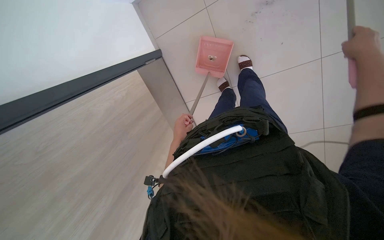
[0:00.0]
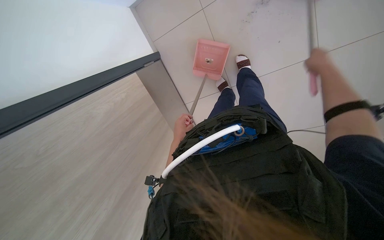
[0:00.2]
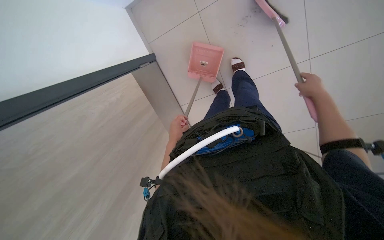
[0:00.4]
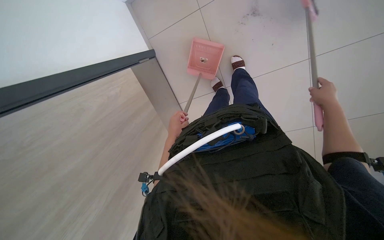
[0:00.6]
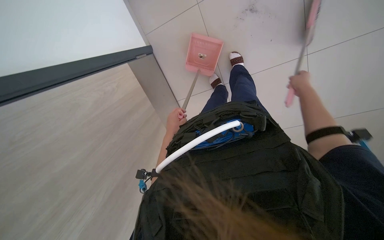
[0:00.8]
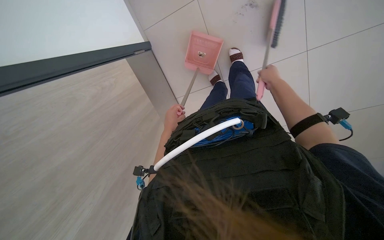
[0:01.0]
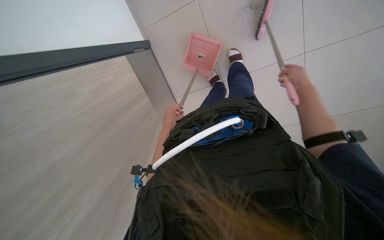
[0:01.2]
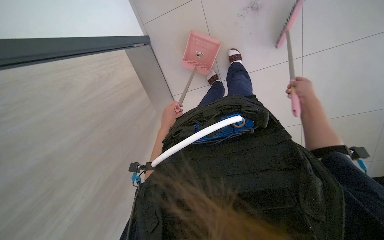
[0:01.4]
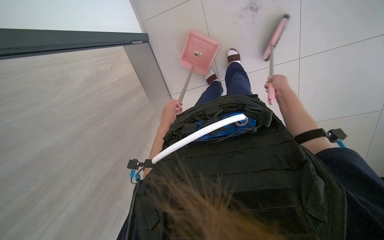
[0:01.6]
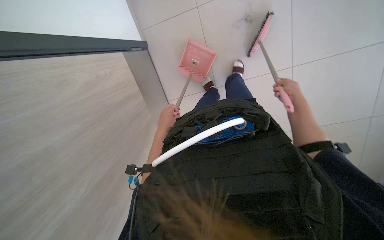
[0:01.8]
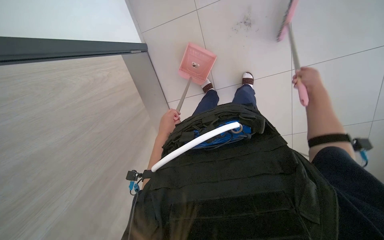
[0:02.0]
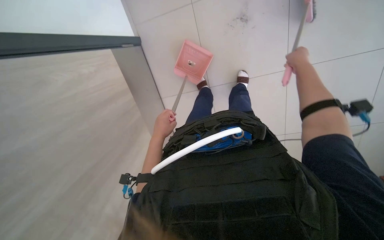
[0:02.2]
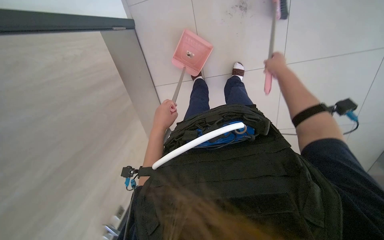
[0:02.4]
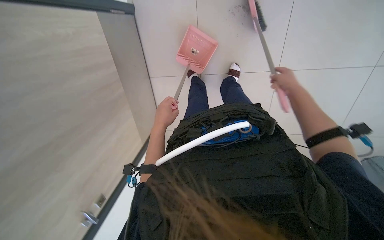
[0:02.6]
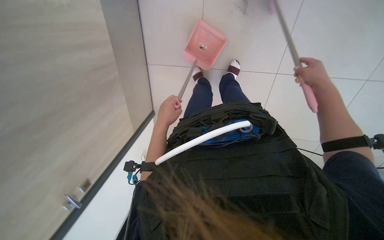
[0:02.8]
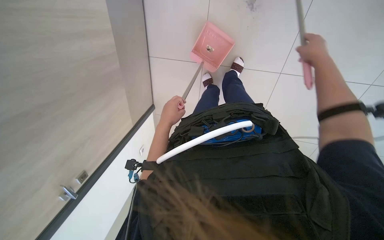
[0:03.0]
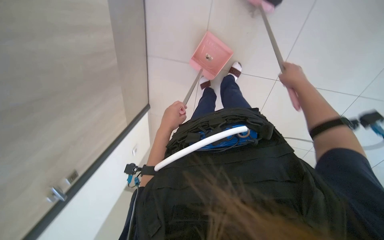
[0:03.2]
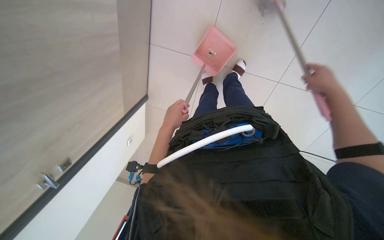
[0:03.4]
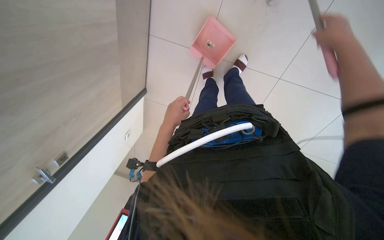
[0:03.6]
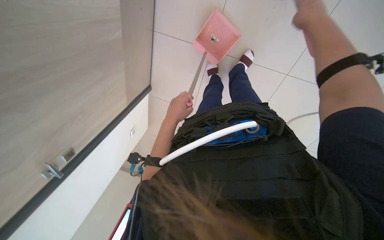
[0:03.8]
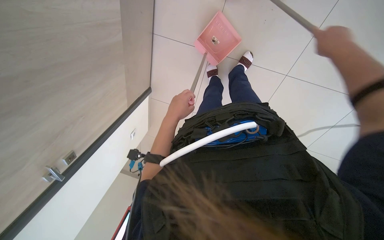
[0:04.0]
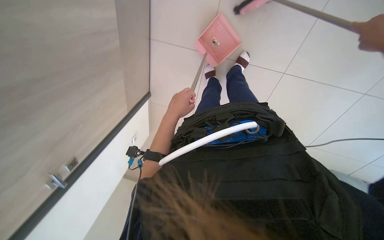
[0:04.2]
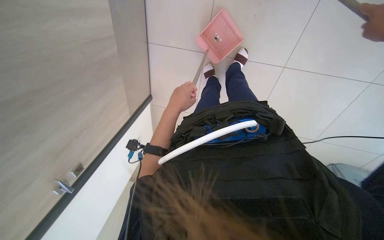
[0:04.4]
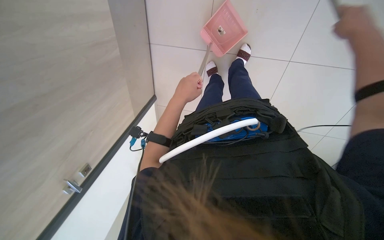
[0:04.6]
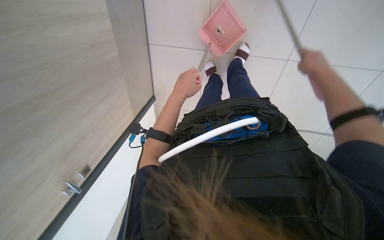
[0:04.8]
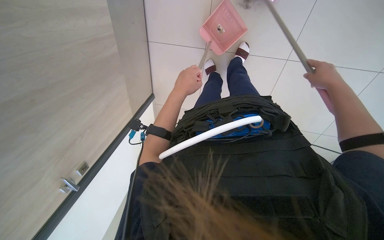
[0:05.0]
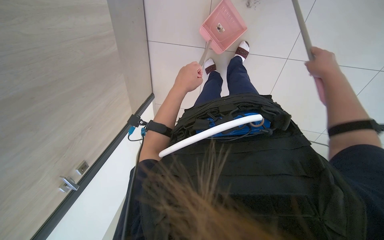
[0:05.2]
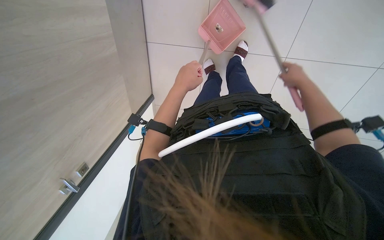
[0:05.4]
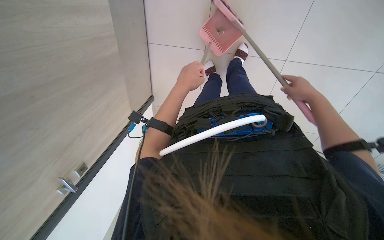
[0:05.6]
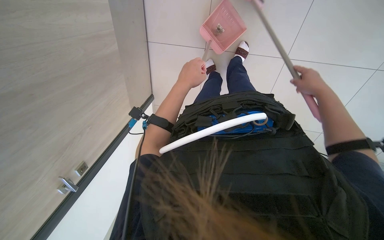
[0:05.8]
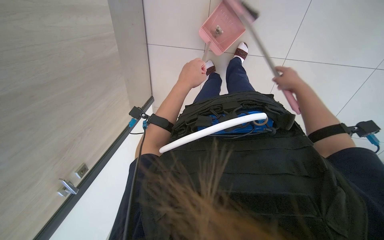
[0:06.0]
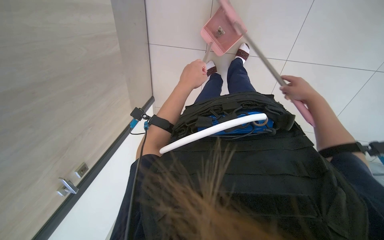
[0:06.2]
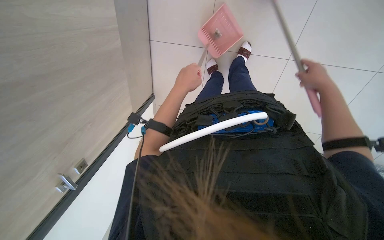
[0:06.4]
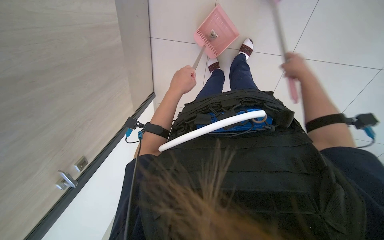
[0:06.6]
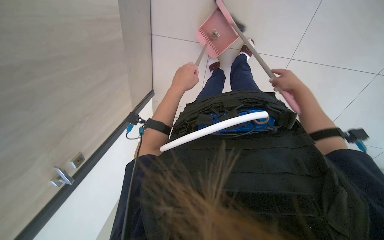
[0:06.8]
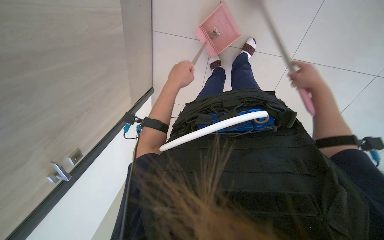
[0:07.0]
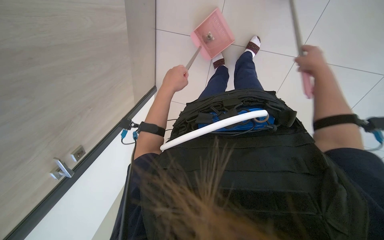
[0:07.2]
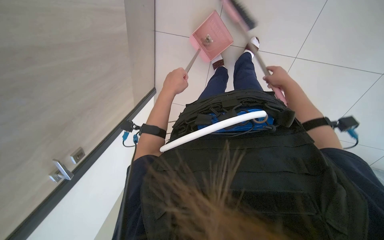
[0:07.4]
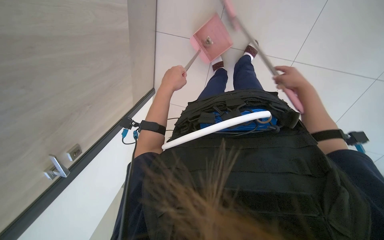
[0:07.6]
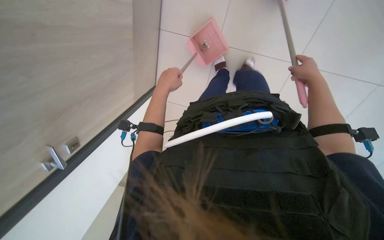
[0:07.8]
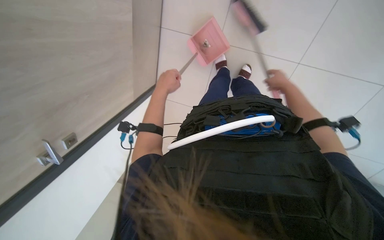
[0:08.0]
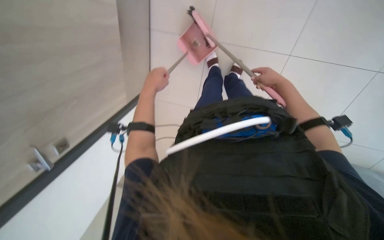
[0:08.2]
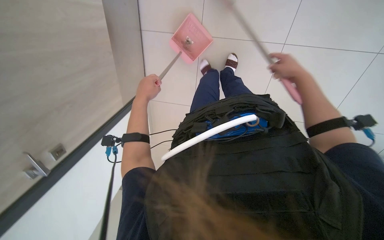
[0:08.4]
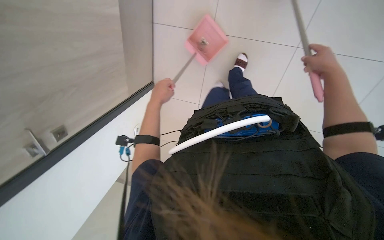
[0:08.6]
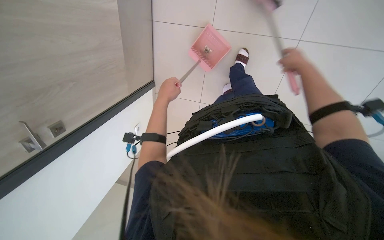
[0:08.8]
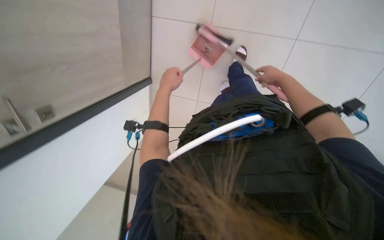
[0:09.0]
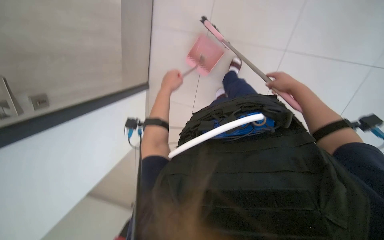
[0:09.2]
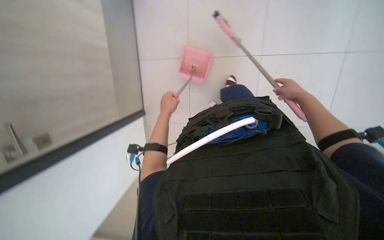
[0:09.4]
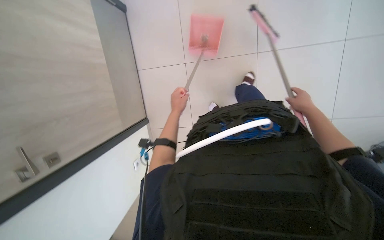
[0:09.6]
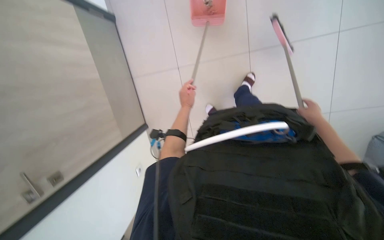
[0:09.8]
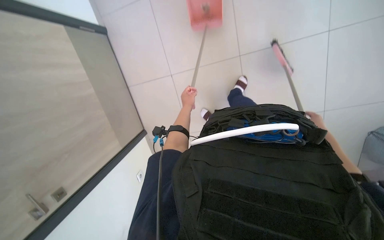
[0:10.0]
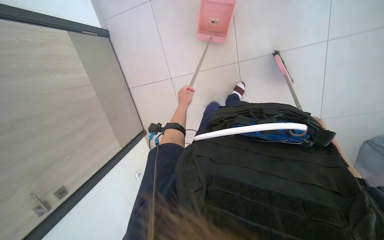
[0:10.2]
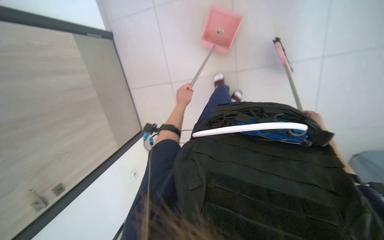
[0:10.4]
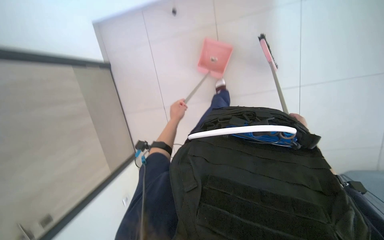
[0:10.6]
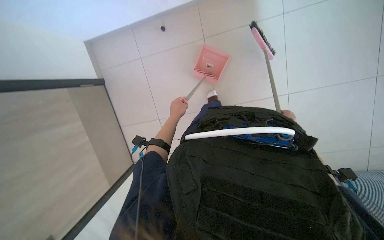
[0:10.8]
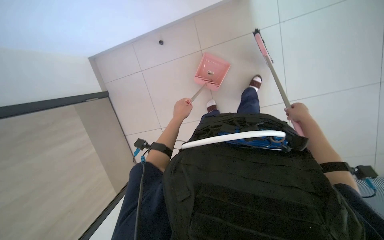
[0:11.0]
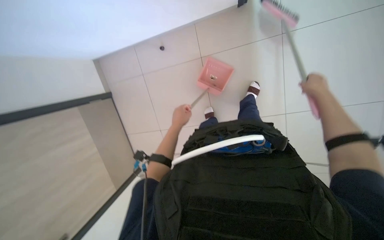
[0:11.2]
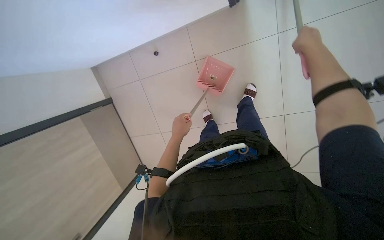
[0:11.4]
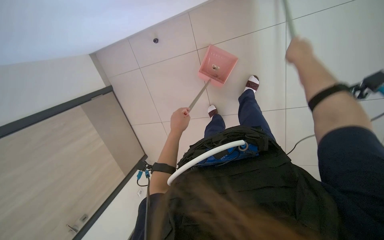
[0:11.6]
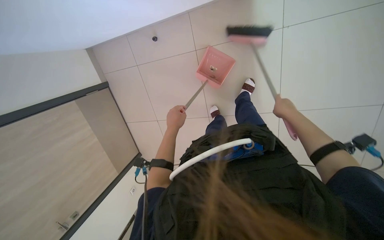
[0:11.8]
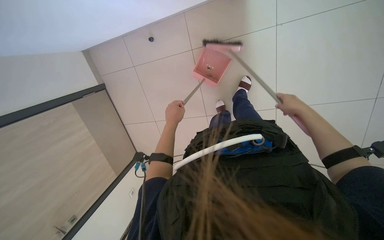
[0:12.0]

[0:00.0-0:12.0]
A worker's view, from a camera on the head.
Job: sweeping floor.
The whole recording: Sweeping floor. The worker sweeps the floor with a broom and dustpan.
0:00.0 to 0:01.6: The right hand shifts approximately 20 cm farther from the camera.
0:01.6 to 0:03.0: The right hand swings nearer and farther, about 20 cm each way, with 2 reversals.
0:06.0 to 0:07.6: The right hand goes nearer and farther, approximately 15 cm each way, reversing 2 times.
0:07.6 to 0:09.0: The right hand reaches roughly 10 cm nearer to the camera, then returns.
0:09.0 to 0:10.4: The right hand heads to the right and farther from the camera, covering about 20 cm; the left hand is displaced farther from the camera by some 10 cm.
0:10.4 to 0:12.0: The left hand moves nearer to the camera, approximately 20 cm.

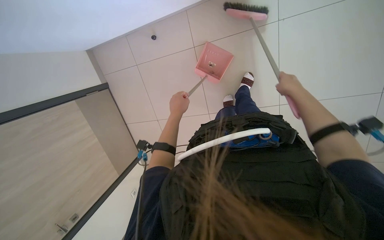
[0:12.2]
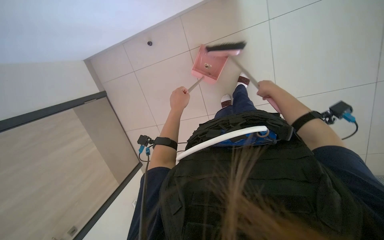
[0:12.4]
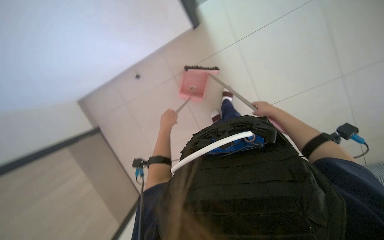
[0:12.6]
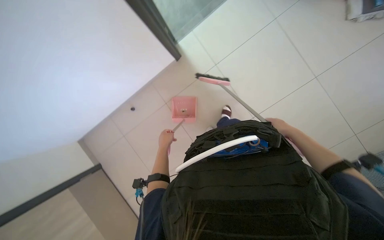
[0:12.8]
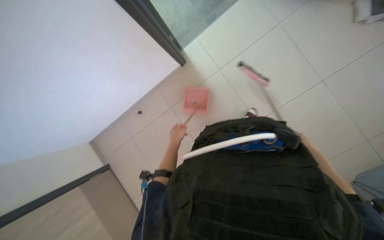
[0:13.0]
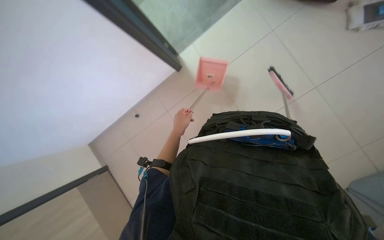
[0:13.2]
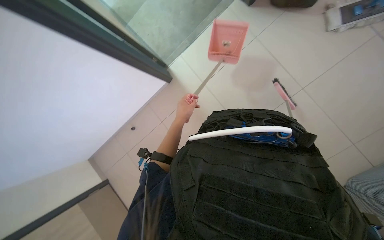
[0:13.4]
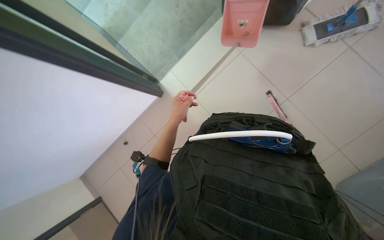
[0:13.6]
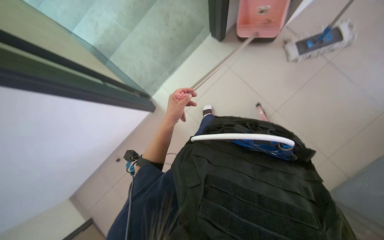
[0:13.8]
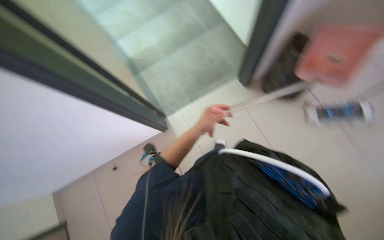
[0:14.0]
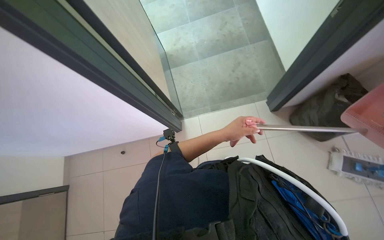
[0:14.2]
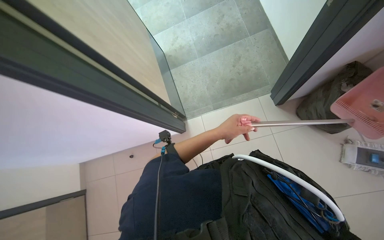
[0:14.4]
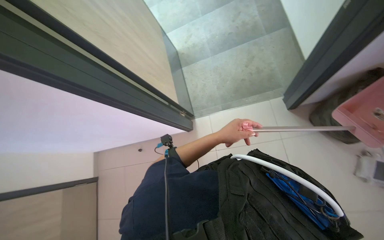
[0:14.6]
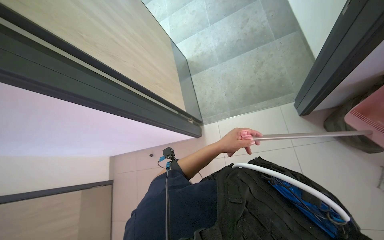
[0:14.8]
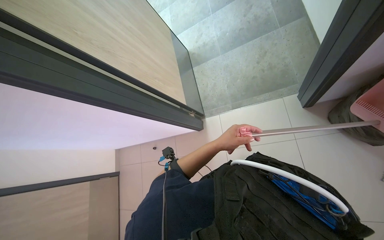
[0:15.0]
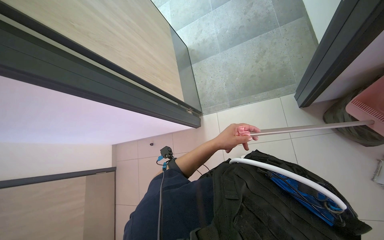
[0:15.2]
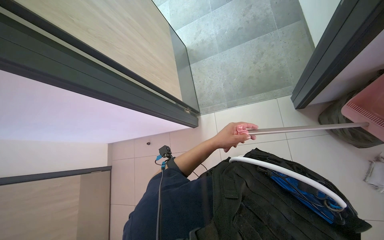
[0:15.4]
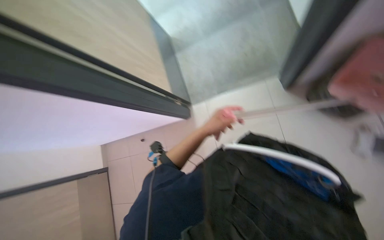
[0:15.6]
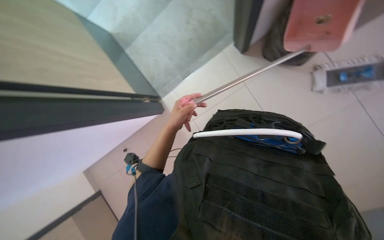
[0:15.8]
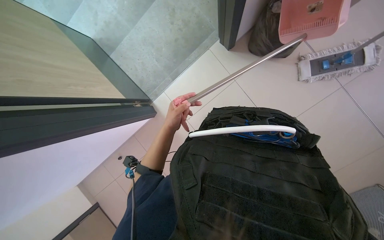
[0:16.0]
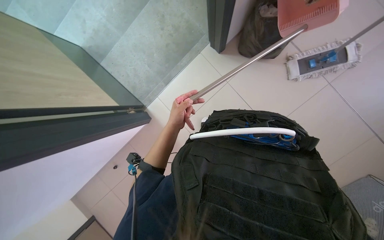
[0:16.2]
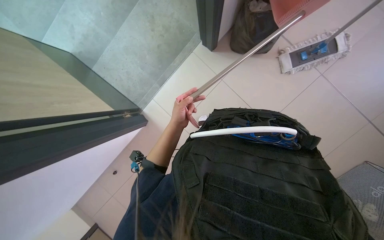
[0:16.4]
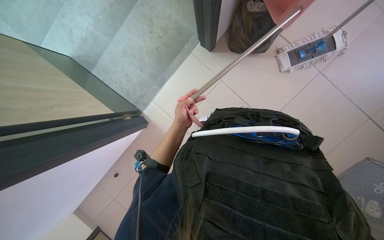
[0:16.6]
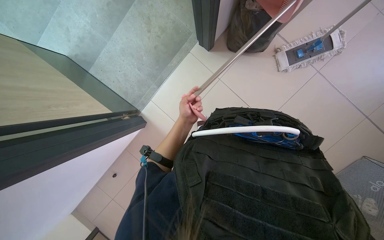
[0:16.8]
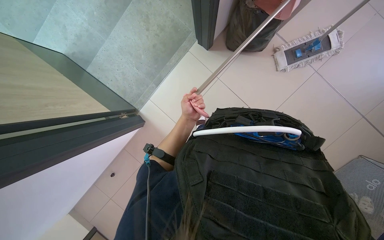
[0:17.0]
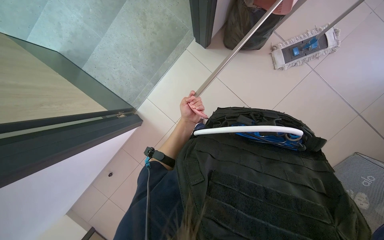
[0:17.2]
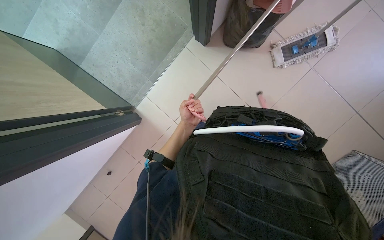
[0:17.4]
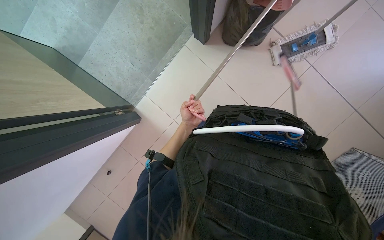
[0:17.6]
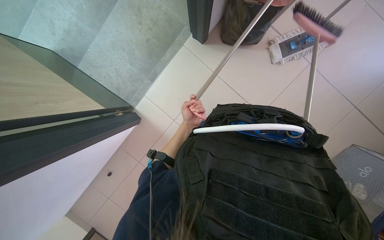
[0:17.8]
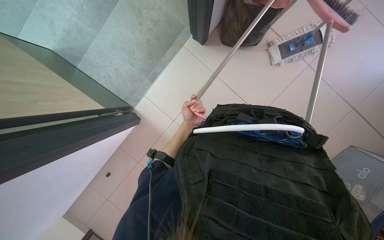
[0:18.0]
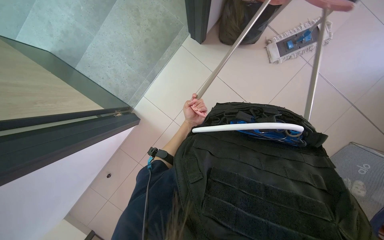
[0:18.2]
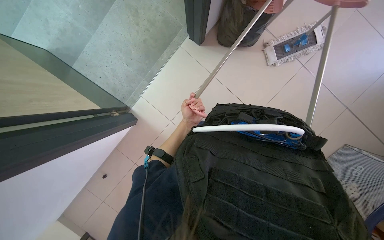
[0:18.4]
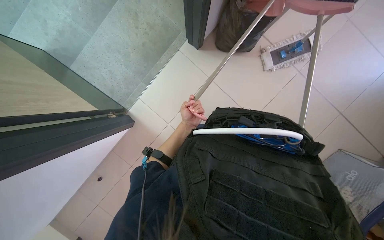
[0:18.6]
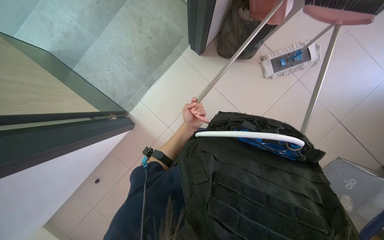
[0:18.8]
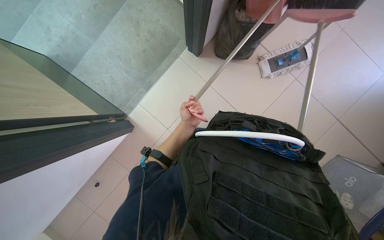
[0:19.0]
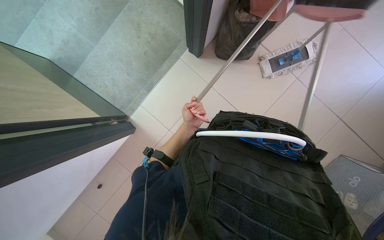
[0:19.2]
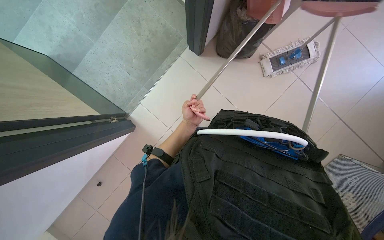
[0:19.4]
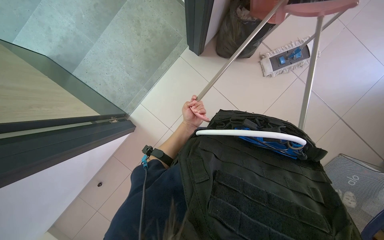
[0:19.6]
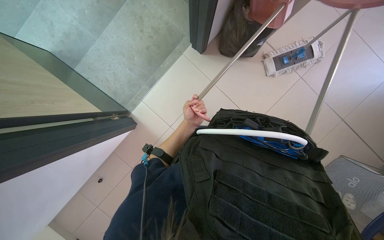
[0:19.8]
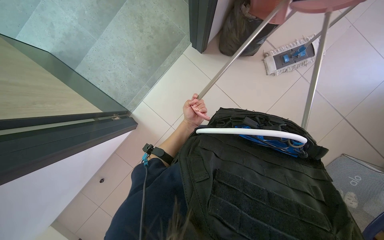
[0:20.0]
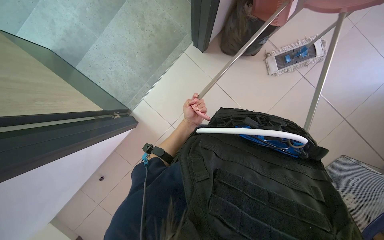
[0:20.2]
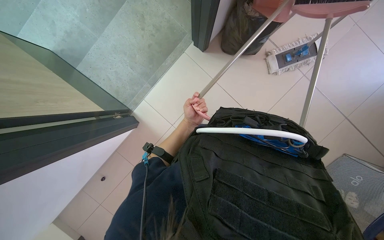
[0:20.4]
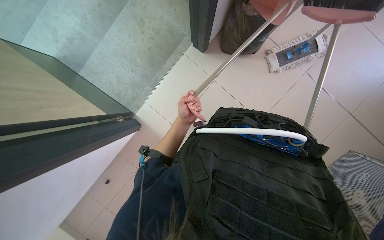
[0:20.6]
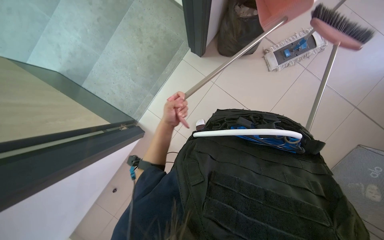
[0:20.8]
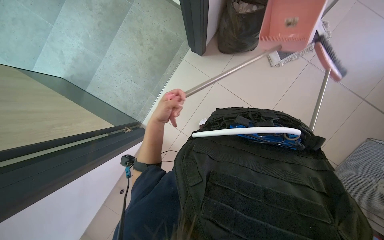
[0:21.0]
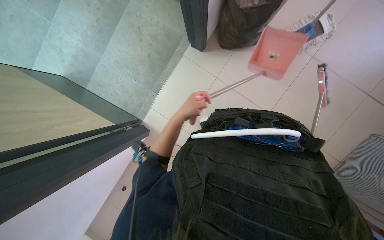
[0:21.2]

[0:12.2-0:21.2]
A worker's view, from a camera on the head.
Job: sweeping floor.
The whole recording: Sweeping floor. The worker sweeps the floor with a broom and dustpan.
0:12.2 to 0:13.8: The view tips upward by some 40 degrees. The scene turns roughly 30 degrees counterclockwise in the picture.
0:15.2 to 0:16.6: The wearer looks some 40 degrees further to the right.
0:16.6 to 0:18.2: The left hand goes approximately 10 cm farther from the camera.
0:19.8 to 0:21.2: The left hand heads nearer to the camera, covering roughly 15 cm.
